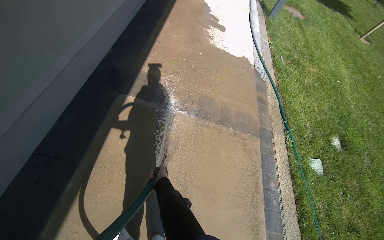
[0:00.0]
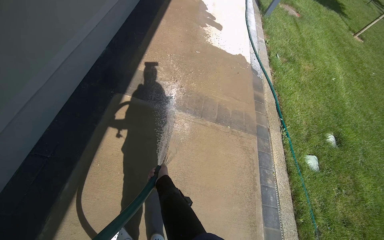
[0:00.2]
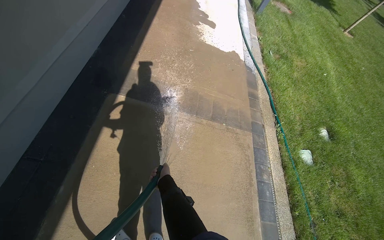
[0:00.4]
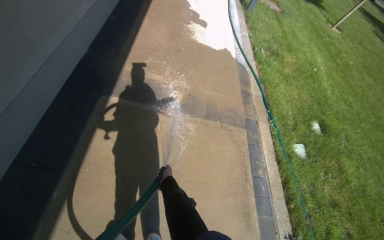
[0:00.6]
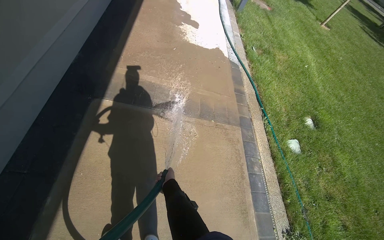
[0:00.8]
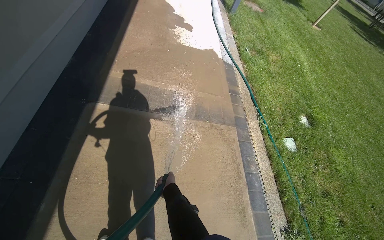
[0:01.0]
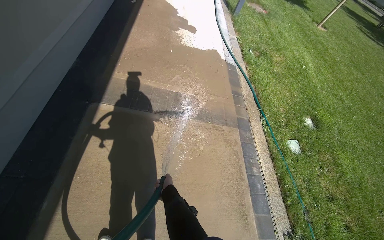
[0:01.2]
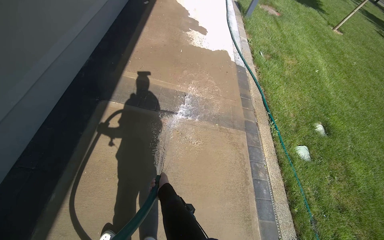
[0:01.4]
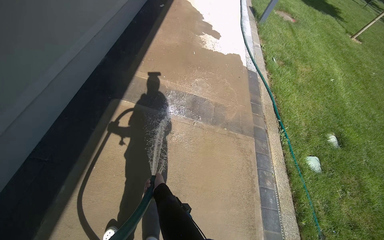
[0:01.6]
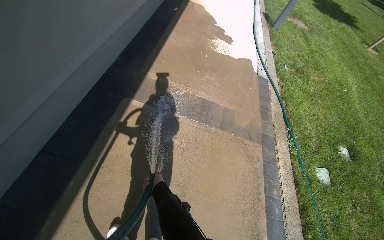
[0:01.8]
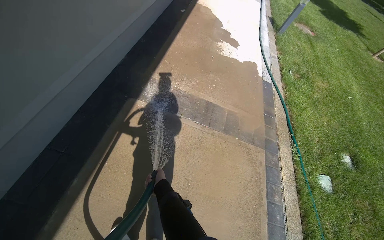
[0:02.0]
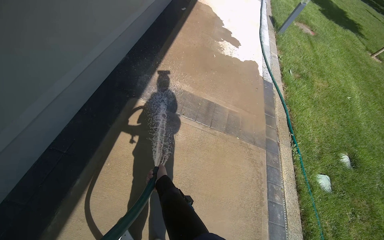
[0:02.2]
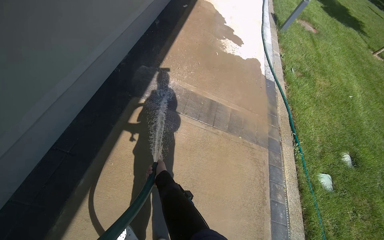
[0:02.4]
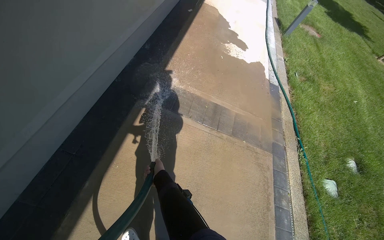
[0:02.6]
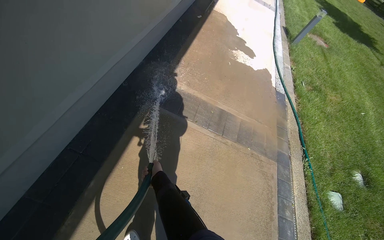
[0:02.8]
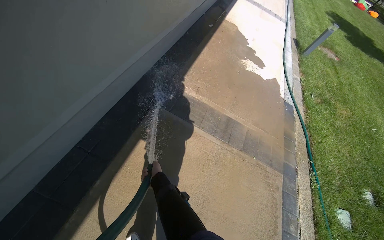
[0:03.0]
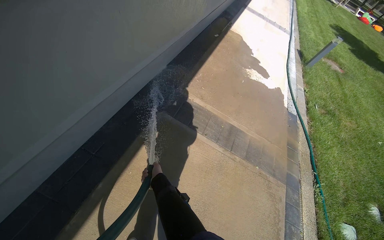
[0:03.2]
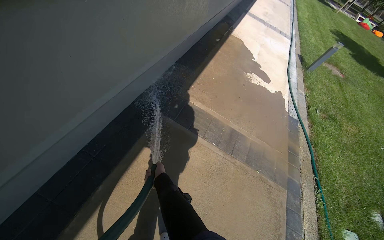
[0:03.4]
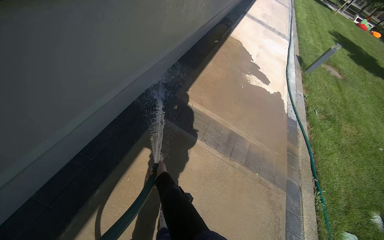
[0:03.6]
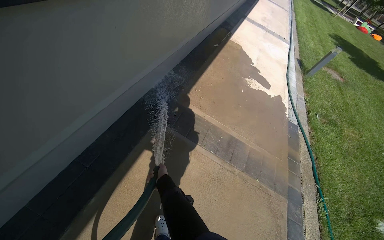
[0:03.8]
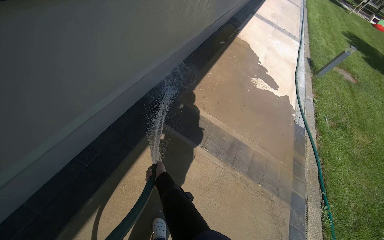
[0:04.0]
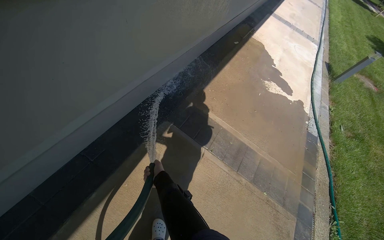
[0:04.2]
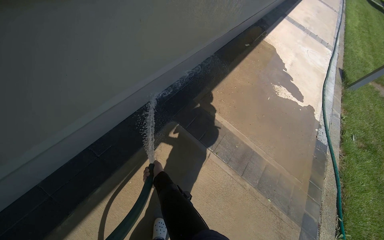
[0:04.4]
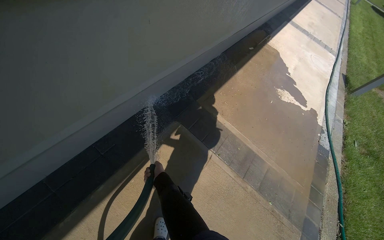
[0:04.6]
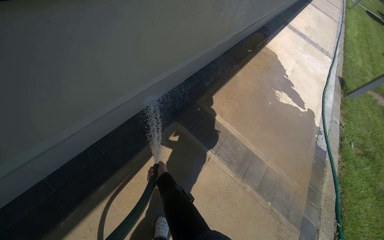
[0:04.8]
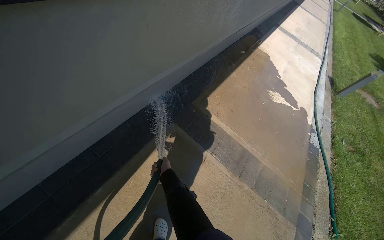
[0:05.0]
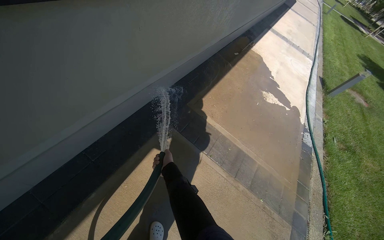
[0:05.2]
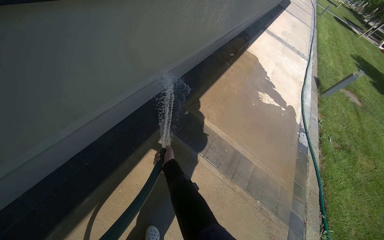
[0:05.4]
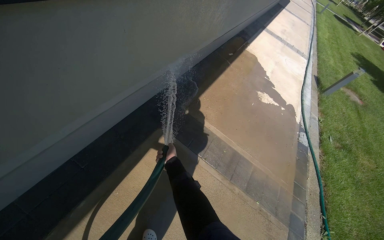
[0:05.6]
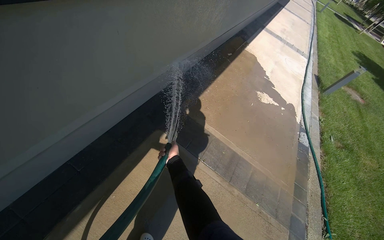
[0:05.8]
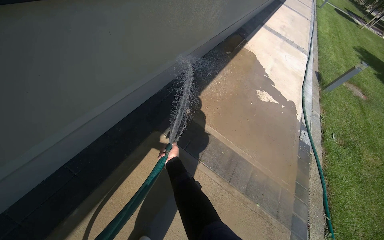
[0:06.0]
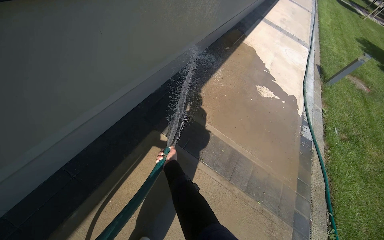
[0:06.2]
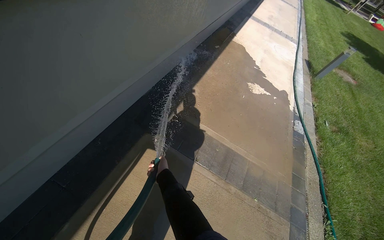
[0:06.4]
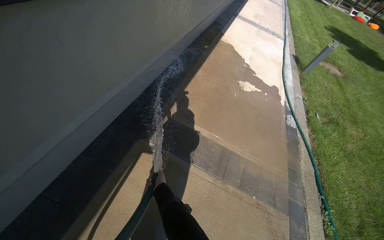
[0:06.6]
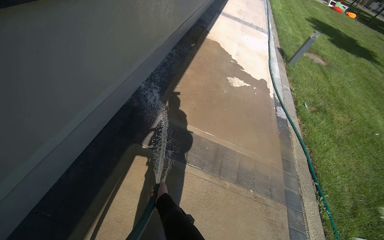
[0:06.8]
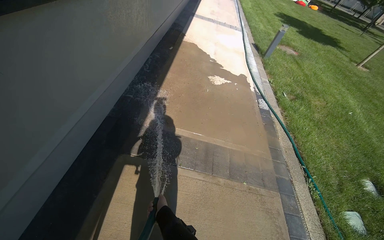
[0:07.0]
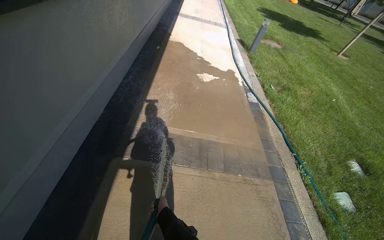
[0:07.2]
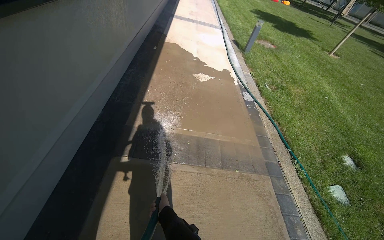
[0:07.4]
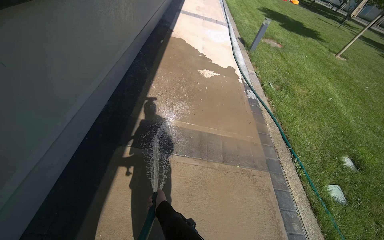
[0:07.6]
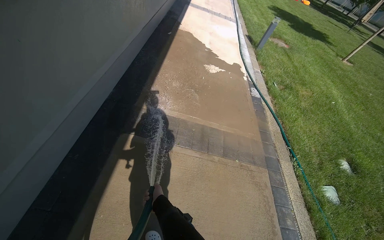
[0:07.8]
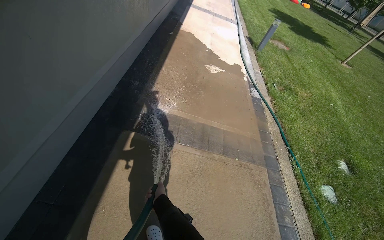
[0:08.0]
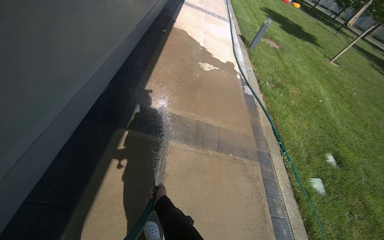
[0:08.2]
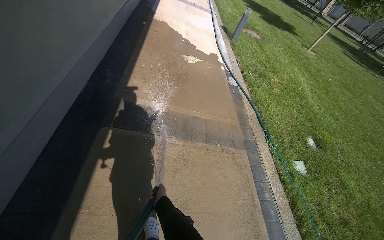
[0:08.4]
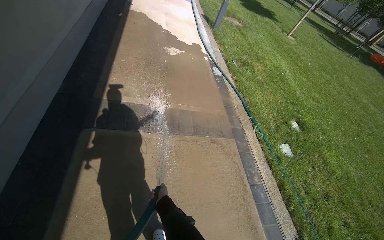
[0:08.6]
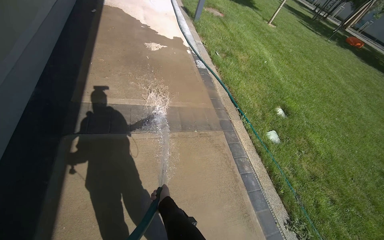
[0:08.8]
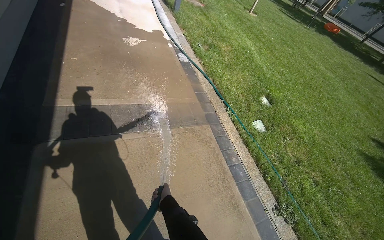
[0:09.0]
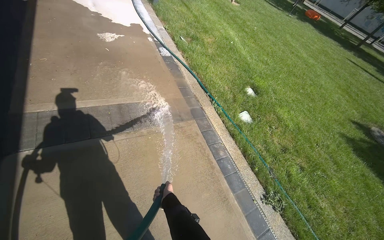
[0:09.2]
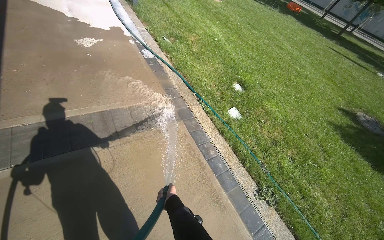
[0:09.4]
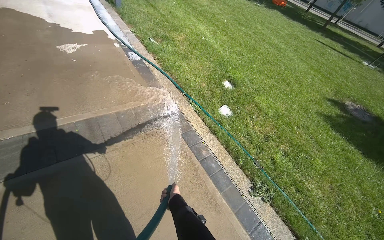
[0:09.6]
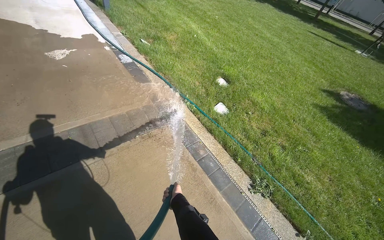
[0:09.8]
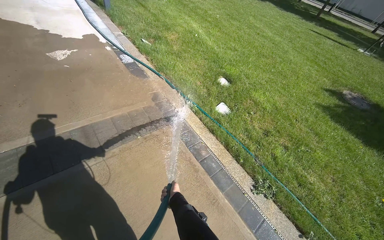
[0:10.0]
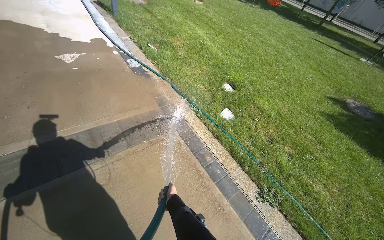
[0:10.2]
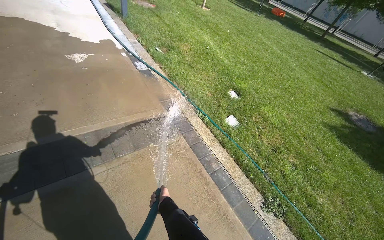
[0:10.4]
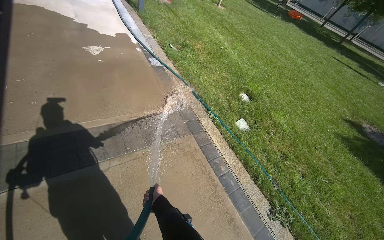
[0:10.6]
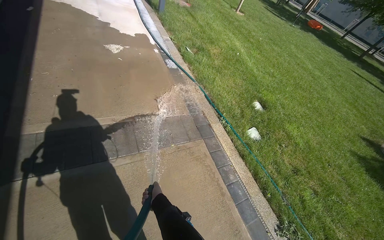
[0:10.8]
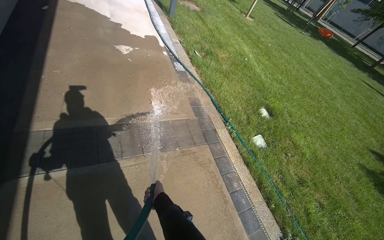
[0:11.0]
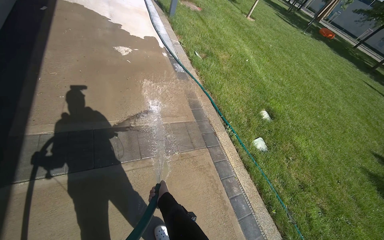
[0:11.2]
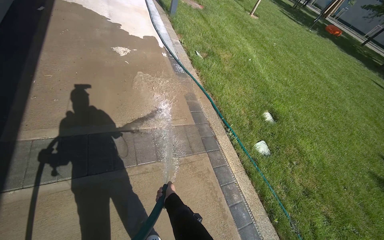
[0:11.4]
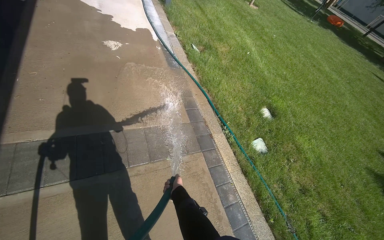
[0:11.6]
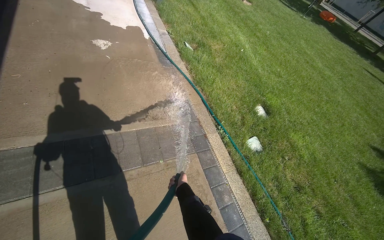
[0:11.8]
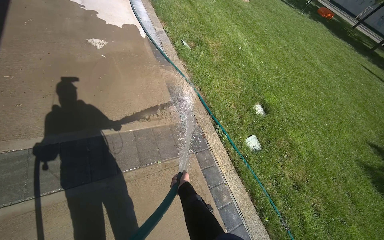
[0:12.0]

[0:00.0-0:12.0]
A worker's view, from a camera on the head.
Job: sweeping floor.
The whole recording: Rinsing concrete ground. The worker rinses the concrete ground with a water hose.
0:01.6 to 0:03.0: The right hand heads up the picture, covering roughly 15 cm.
0:04.4 to 0:06.0: The right hand is displaced to the right by about 15 cm.
0:06.0 to 0:07.6: The wearer looks some 25 degrees further to the right. The right hand moves down the picture and nearer to the camera, about 20 cm.
0:07.6 to 0:09.0: The head rotates roughly 25 degrees to the right.
0:10.4 to 0:12.0: The camera travels roughly 40 cm.

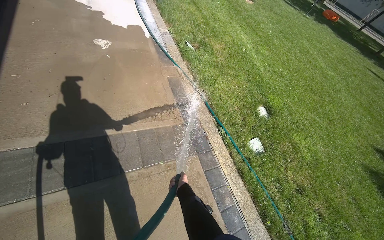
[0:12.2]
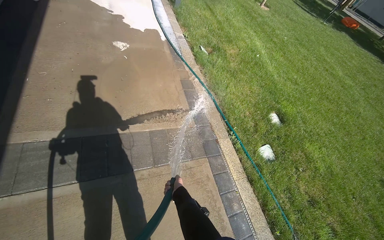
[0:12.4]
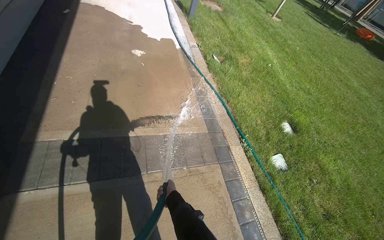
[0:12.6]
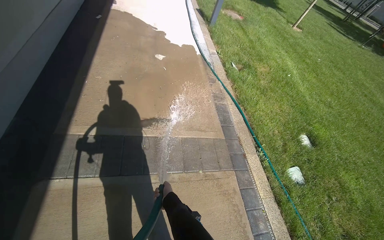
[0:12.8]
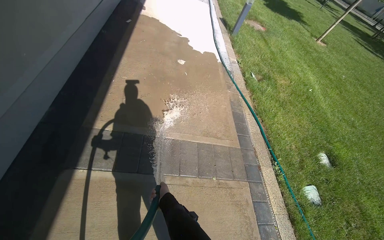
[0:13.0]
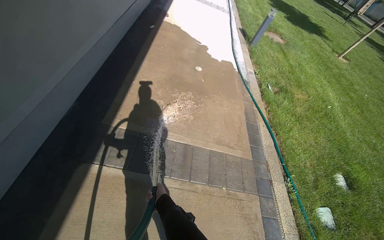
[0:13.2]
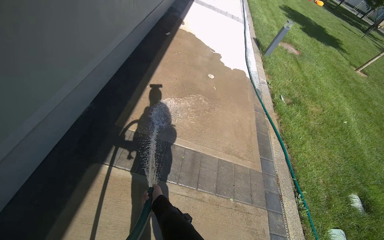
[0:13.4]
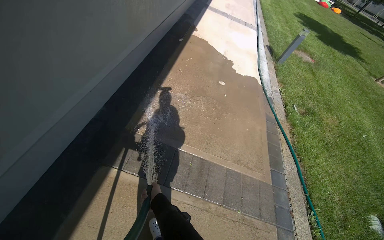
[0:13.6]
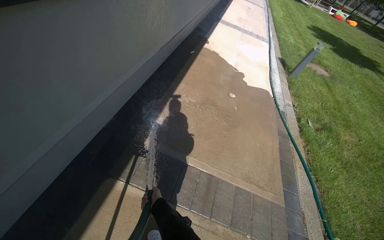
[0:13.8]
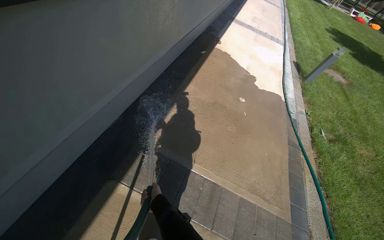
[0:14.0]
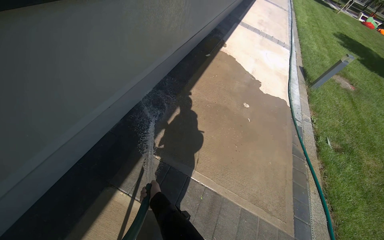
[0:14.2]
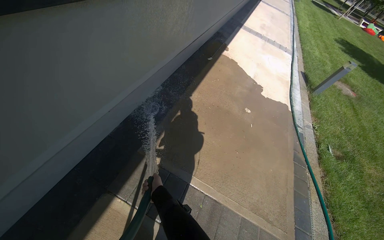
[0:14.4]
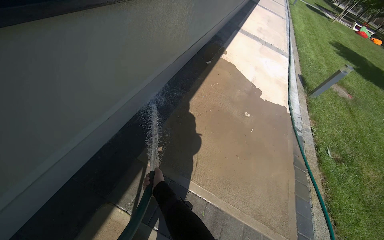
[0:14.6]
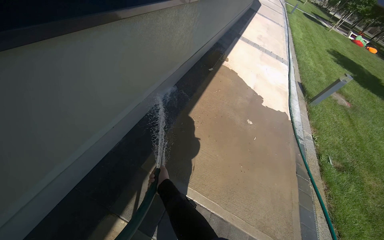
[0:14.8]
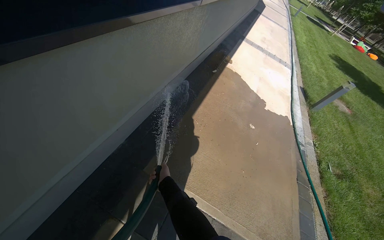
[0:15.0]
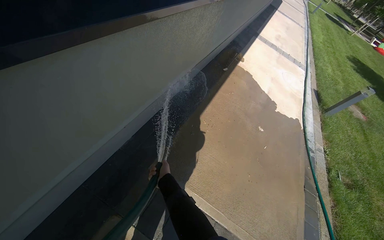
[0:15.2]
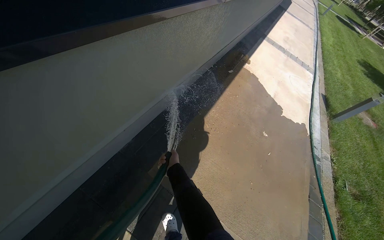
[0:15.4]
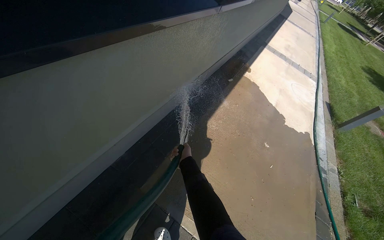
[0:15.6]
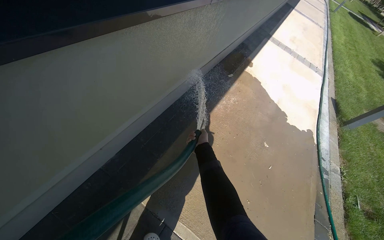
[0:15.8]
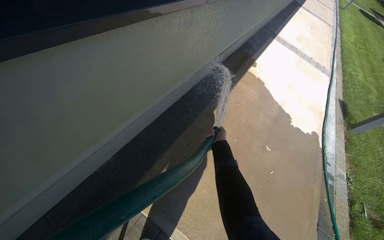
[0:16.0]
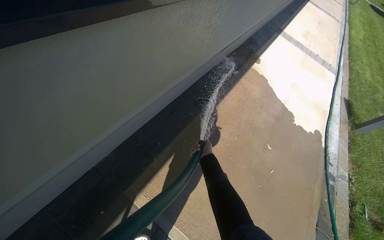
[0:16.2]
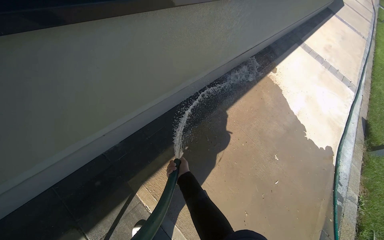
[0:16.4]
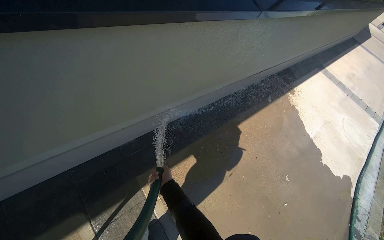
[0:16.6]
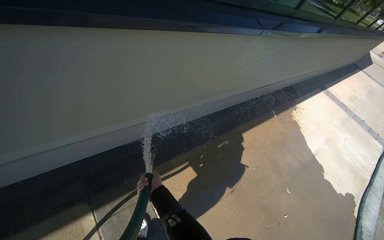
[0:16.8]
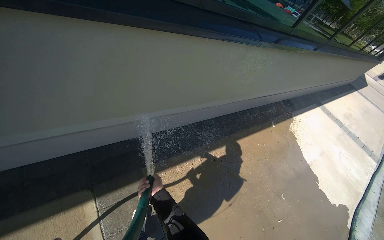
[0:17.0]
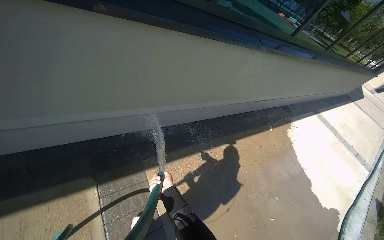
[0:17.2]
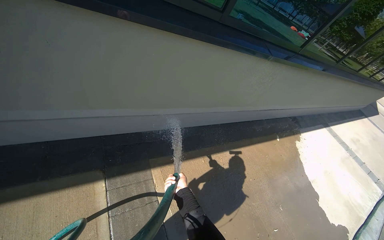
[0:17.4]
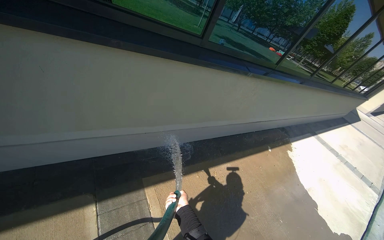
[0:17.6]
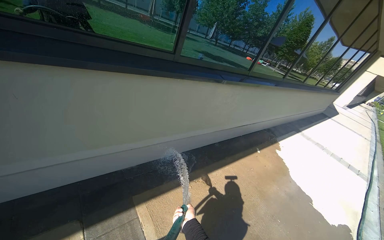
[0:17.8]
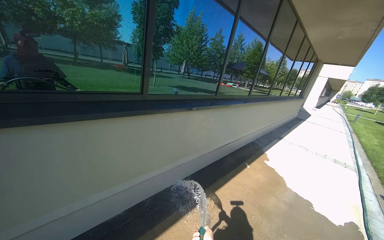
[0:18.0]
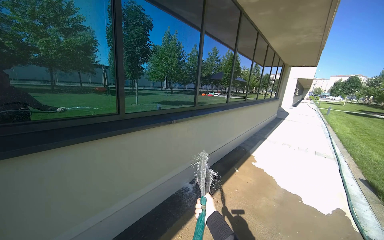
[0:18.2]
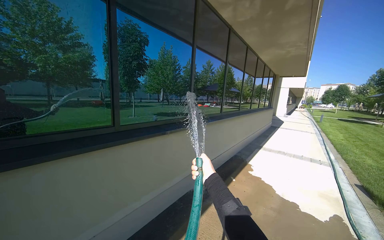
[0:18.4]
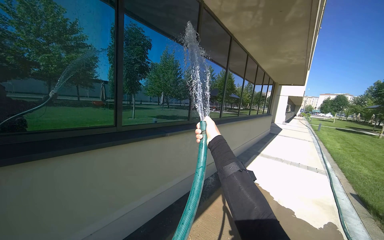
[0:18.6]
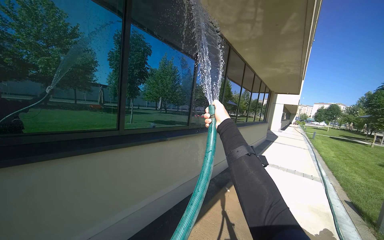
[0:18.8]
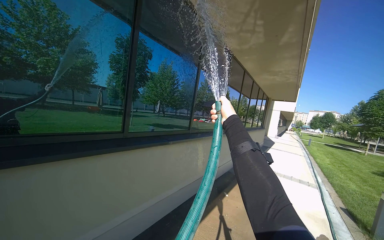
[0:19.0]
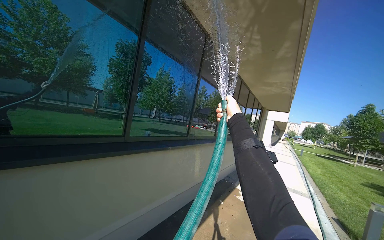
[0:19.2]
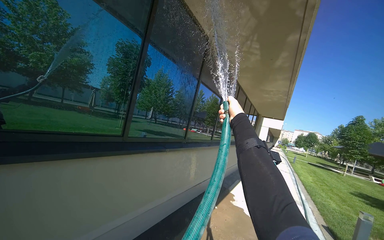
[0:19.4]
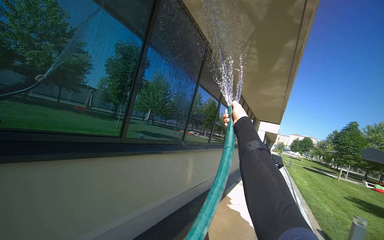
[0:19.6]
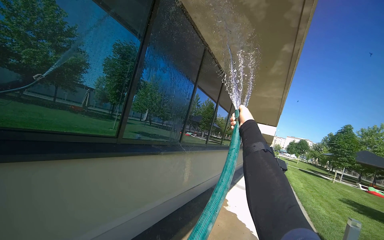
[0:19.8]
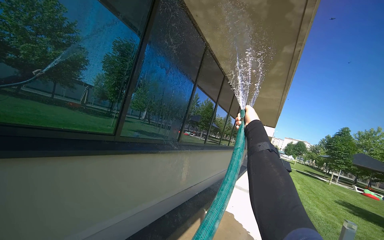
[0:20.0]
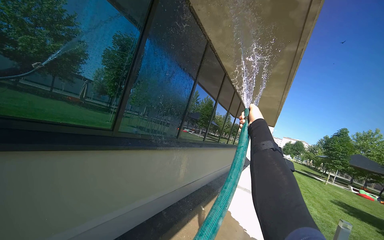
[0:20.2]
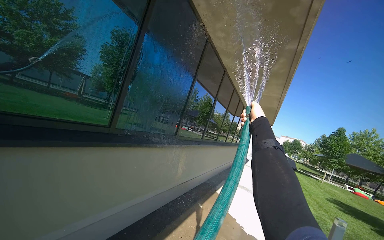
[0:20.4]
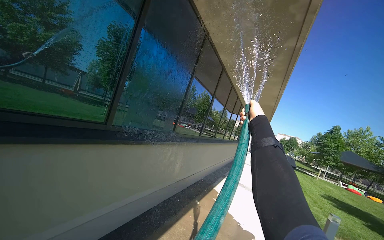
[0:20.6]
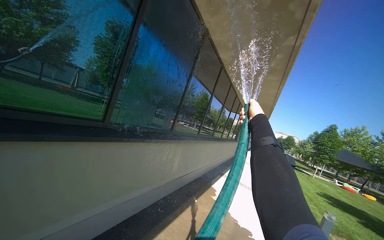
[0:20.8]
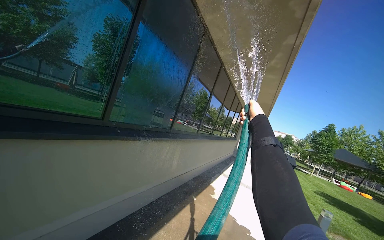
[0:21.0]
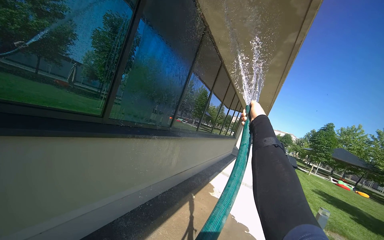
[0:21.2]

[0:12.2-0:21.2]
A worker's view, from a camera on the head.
Job: sweeping floor.
The whole recording: Rinsing concrete ground. The worker rinses the concrete ground with a water hose.
0:12.2 to 0:13.8: The camera travels to the left, approximately 60 cm. The head rotates roughly 40 degrees to the left. The view tilts some 15 degrees upward.
0:13.8 to 0:15.2: The camera travels some 50 cm.
0:15.2 to 0:16.6: The head turns to the left by roughly 20 degrees. The right hand moves approximately 40 cm to the right and comes back.
0:16.6 to 0:18.2: The camera is carried approximately 70 cm. The wearer's head swings approximately 20 degrees to the right. The view tips upward by approximately 40 degrees.
0:18.2 to 0:19.8: The view tips upward by about 15 degrees.
